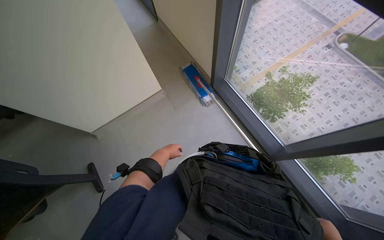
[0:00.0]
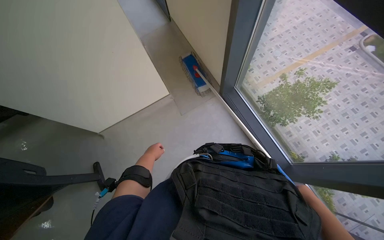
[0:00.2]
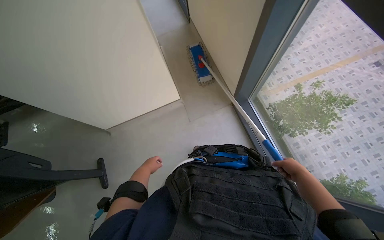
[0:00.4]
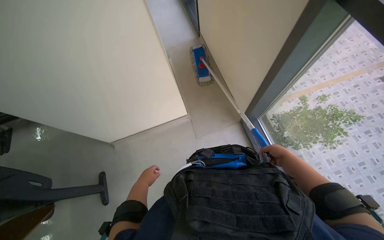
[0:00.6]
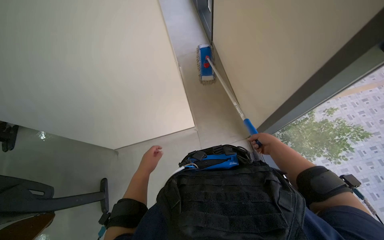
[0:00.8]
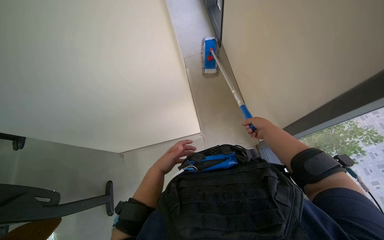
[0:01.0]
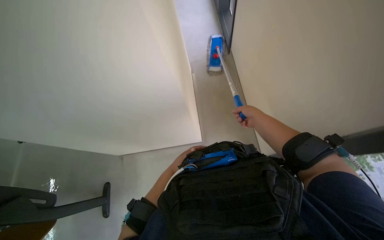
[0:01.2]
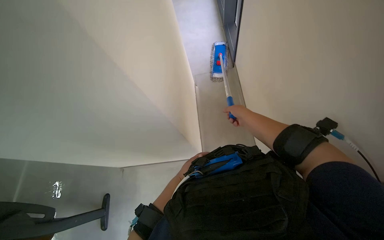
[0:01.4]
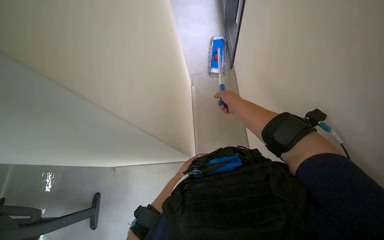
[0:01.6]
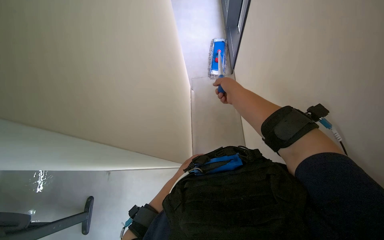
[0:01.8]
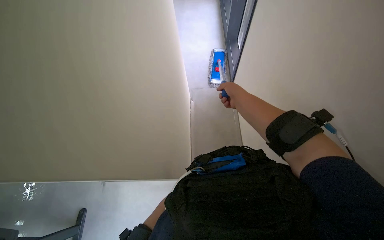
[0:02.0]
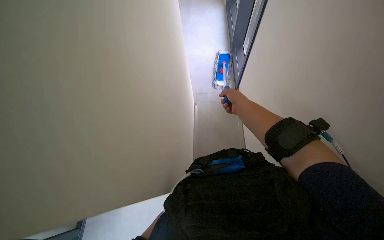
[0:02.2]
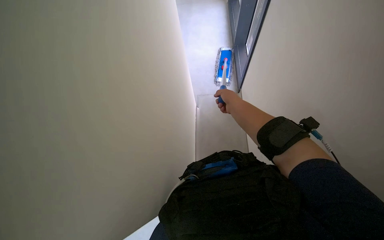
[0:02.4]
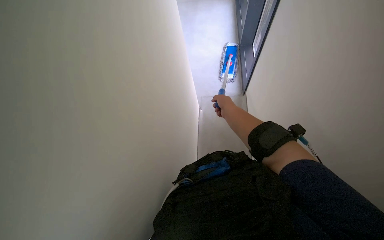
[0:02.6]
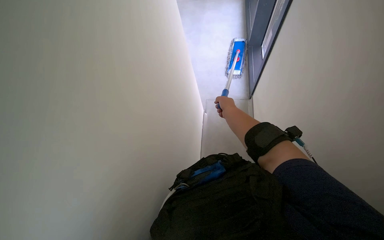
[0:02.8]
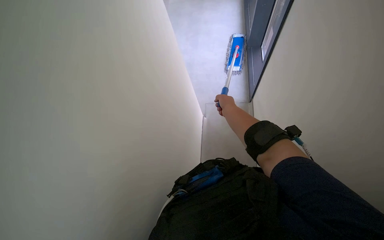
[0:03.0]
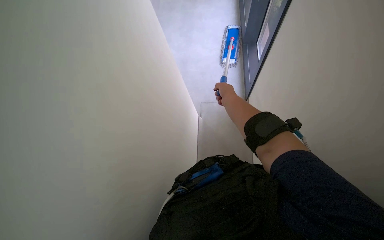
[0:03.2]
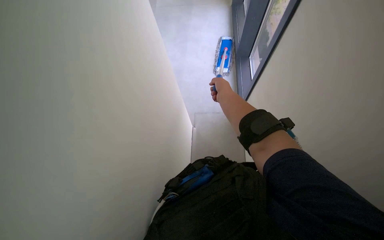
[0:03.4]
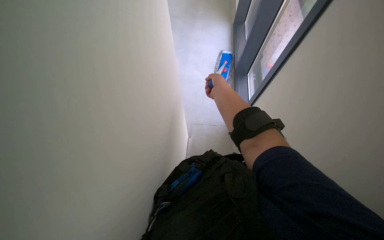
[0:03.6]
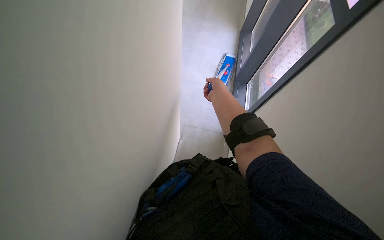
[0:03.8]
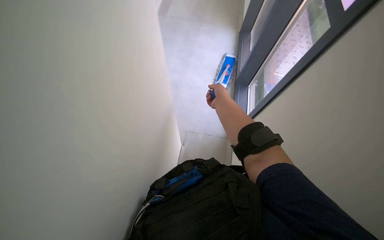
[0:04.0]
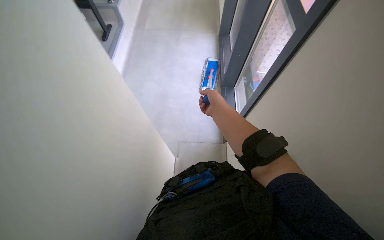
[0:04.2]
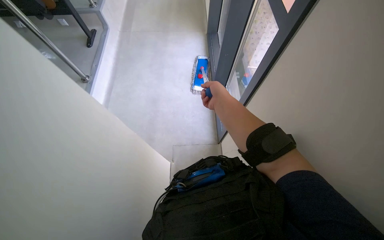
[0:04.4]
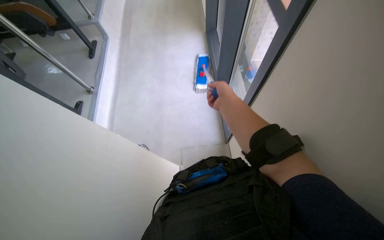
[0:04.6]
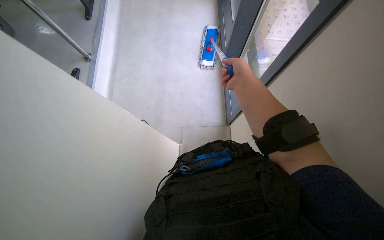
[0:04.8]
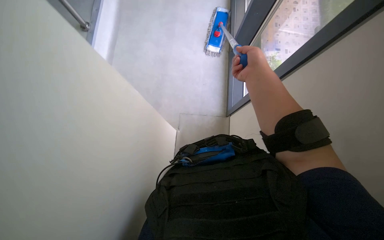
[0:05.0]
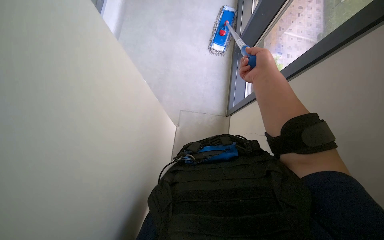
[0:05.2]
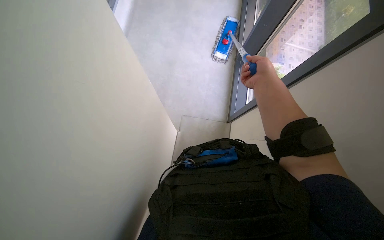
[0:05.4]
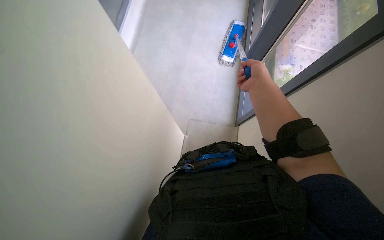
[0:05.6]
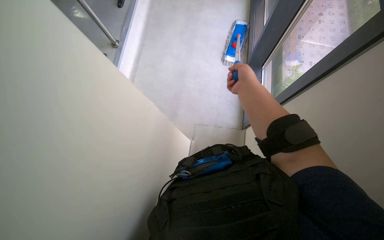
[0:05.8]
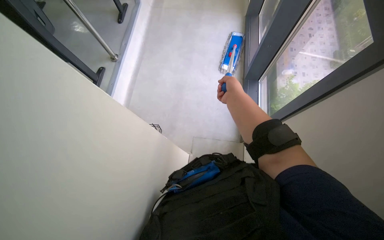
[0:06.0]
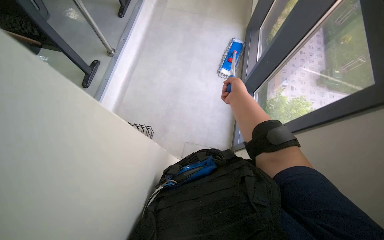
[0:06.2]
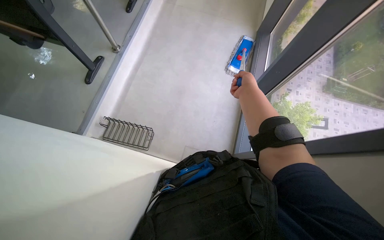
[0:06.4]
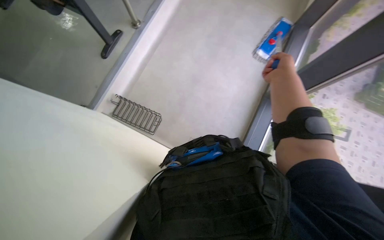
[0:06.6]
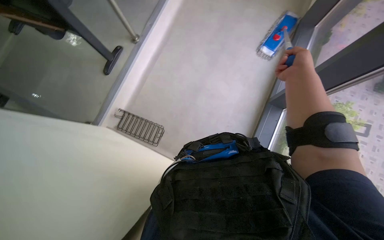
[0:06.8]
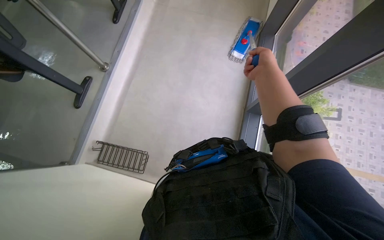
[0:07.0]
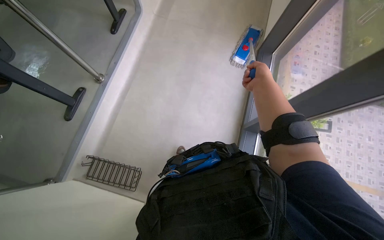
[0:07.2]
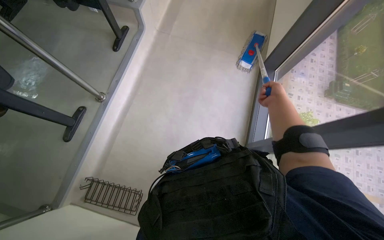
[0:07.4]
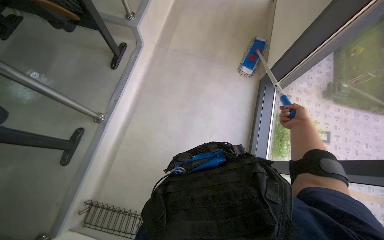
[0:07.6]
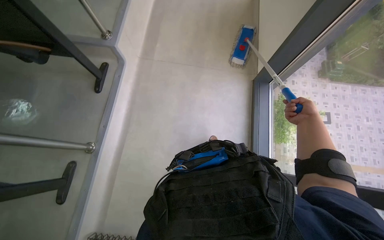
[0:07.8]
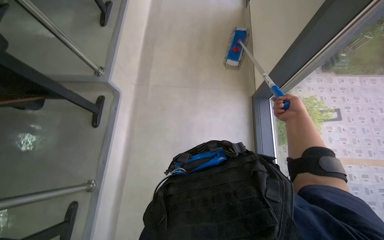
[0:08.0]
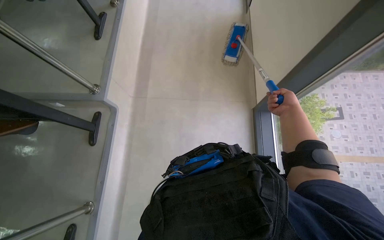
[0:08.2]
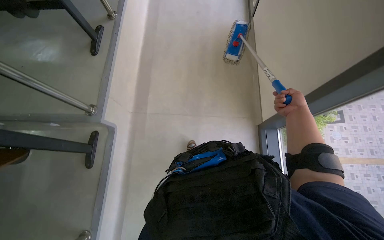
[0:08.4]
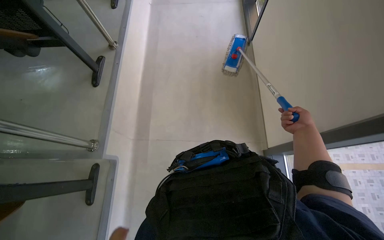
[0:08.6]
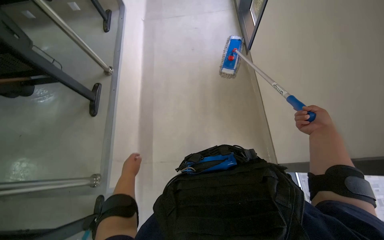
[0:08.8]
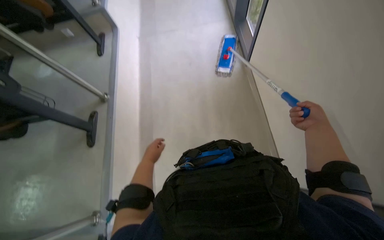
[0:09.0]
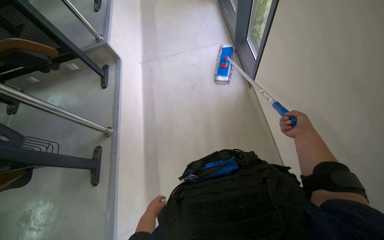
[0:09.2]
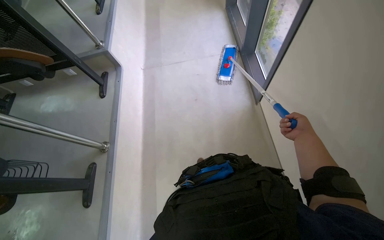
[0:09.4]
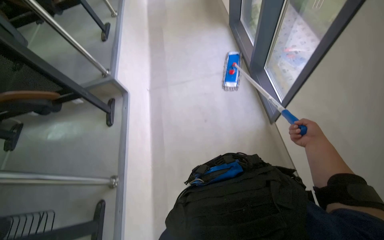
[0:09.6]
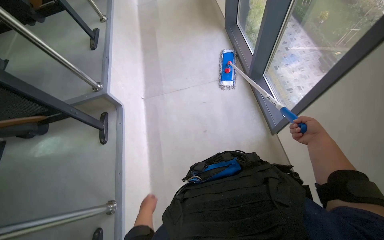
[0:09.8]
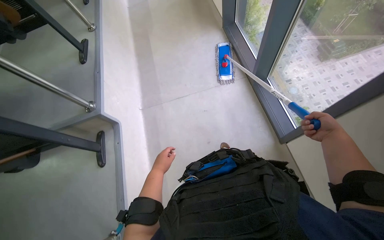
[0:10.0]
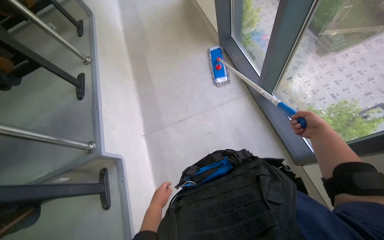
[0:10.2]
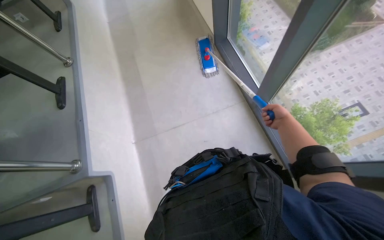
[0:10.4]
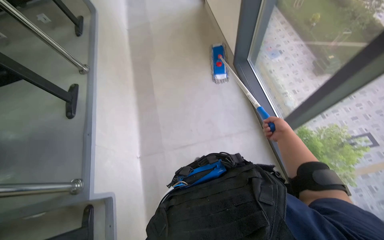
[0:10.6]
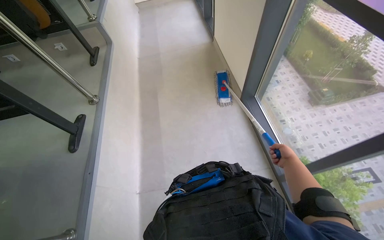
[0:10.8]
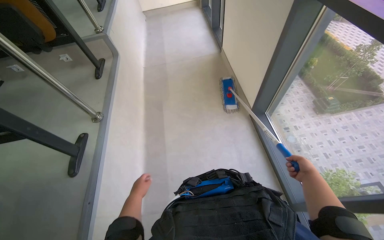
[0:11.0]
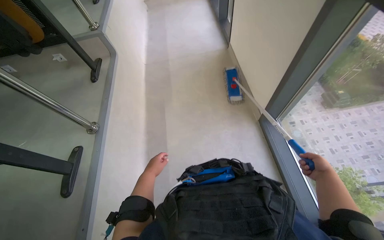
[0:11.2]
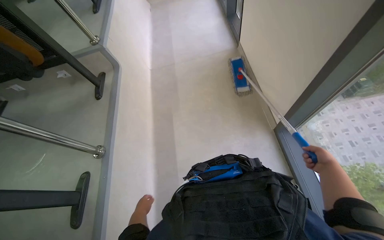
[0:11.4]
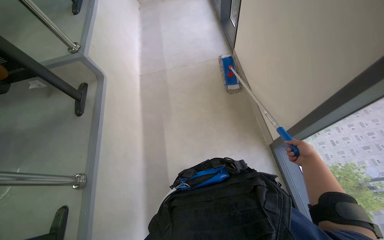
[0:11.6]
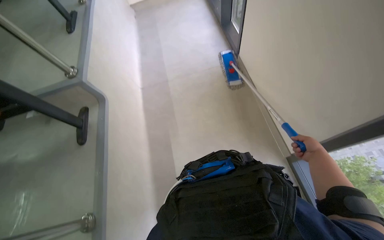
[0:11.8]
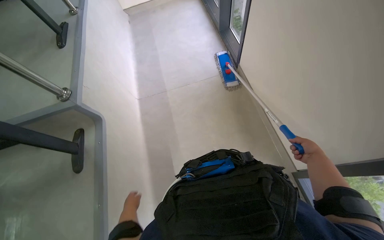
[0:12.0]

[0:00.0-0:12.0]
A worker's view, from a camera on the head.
Job: mopping floor.
The whole recording: Mopping classroom floor. The worker mops the classroom floor, occasionally adjusting the mop and moving the cleaning cart.
0:00.0 to 0:01.6: The wearer moves approximately 50 cm.
0:06.0 to 0:07.6: The camera travels about 40 cm.
0:07.6 to 0:09.0: The camera travels approximately 1 m. Everything in view rotates roughly 30 degrees counterclockwise.
0:09.0 to 0:10.4: The camera is carried some 1 m.
0:10.4 to 0:12.0: The camera is carried some 90 cm.

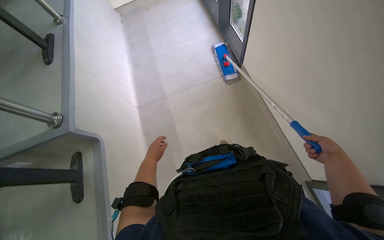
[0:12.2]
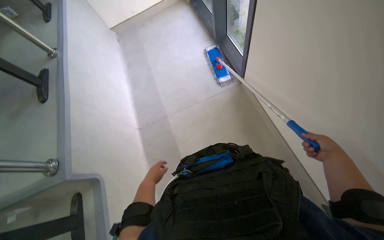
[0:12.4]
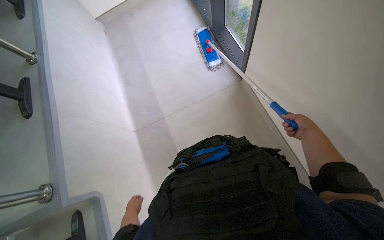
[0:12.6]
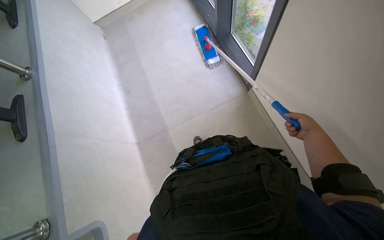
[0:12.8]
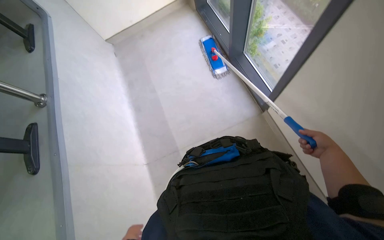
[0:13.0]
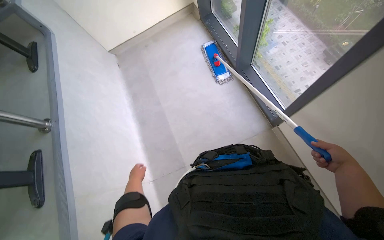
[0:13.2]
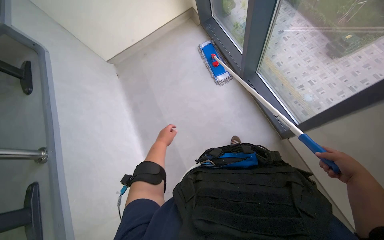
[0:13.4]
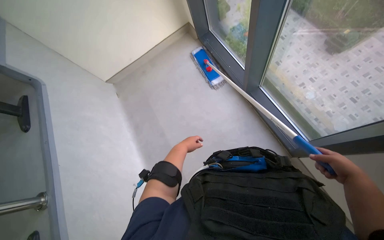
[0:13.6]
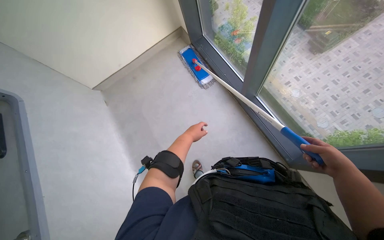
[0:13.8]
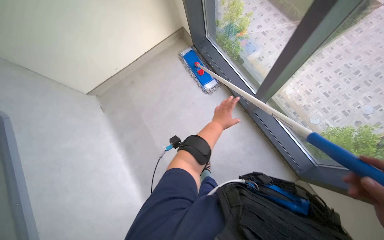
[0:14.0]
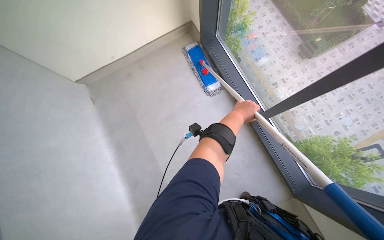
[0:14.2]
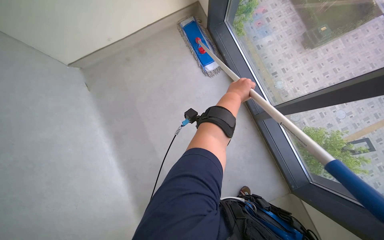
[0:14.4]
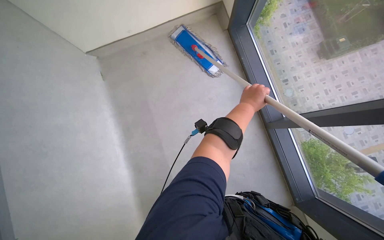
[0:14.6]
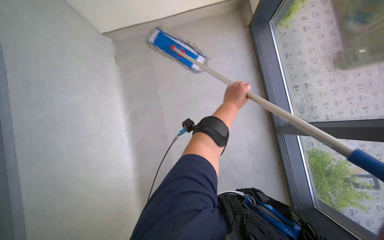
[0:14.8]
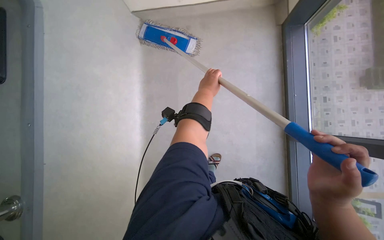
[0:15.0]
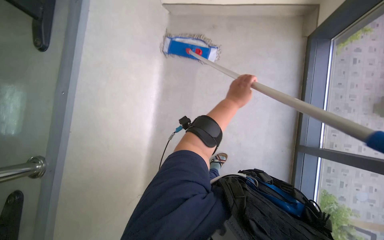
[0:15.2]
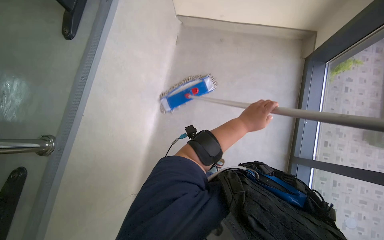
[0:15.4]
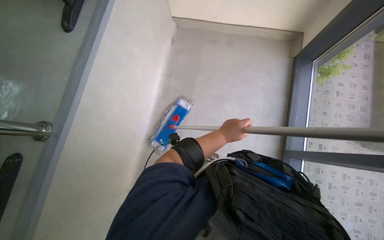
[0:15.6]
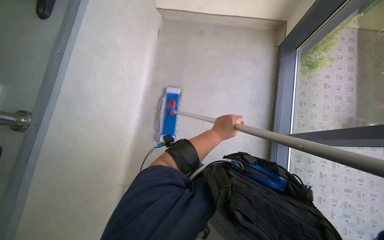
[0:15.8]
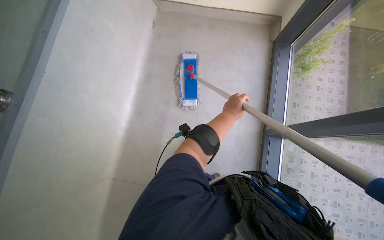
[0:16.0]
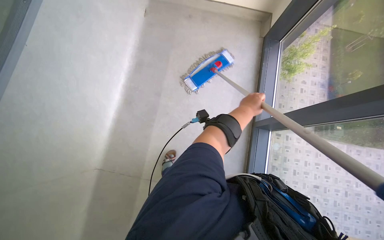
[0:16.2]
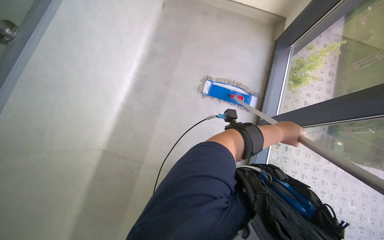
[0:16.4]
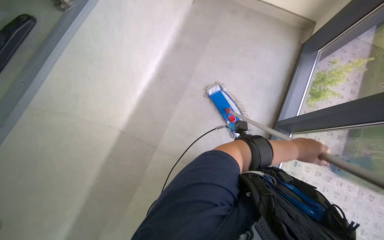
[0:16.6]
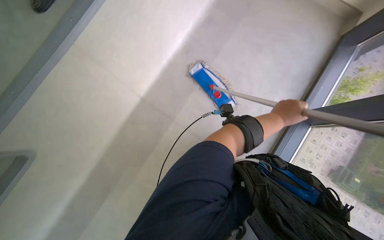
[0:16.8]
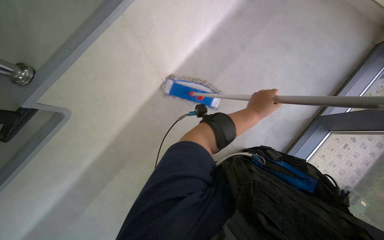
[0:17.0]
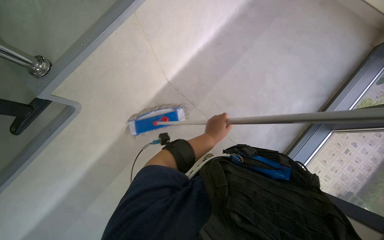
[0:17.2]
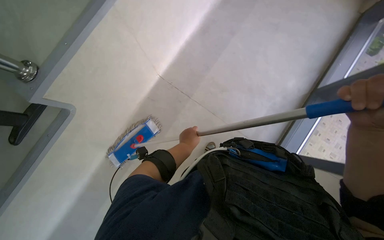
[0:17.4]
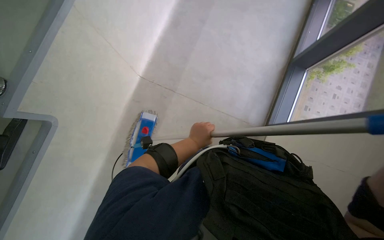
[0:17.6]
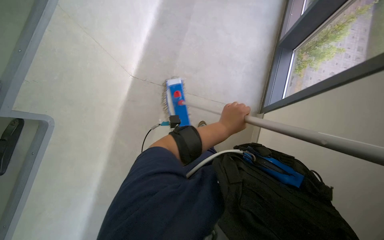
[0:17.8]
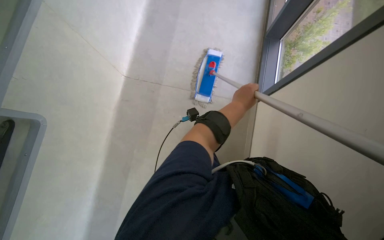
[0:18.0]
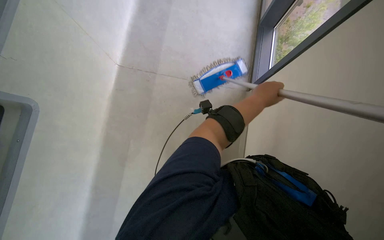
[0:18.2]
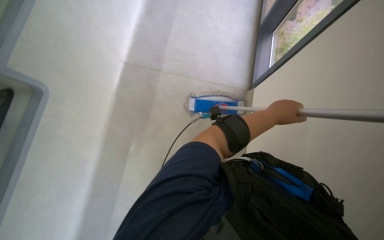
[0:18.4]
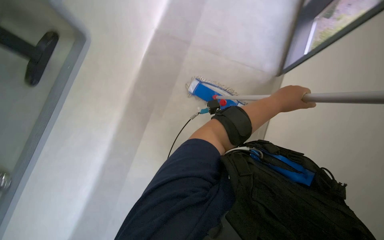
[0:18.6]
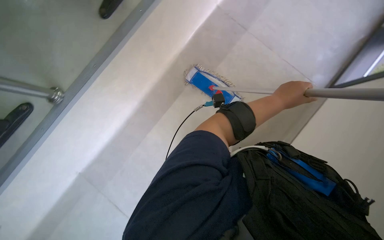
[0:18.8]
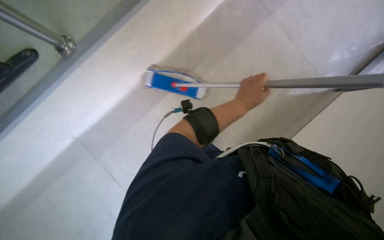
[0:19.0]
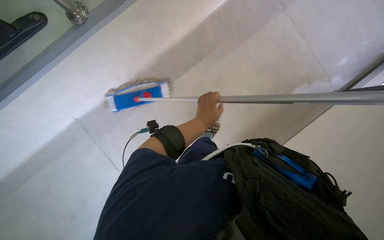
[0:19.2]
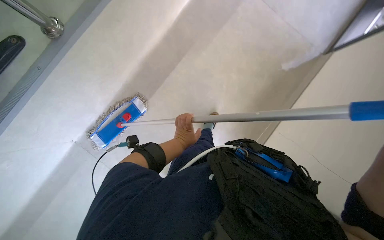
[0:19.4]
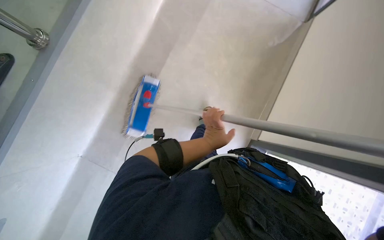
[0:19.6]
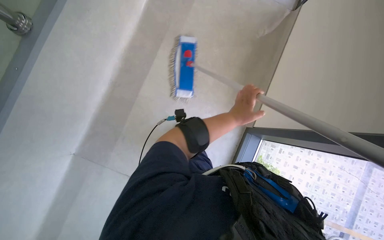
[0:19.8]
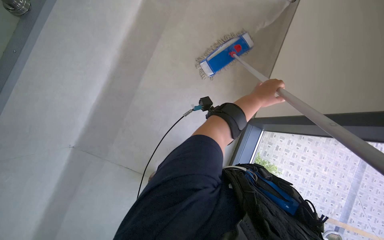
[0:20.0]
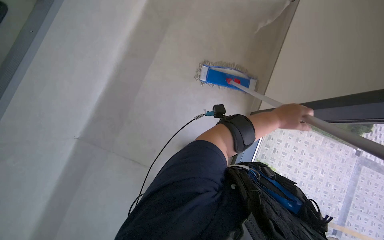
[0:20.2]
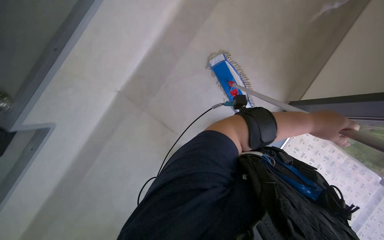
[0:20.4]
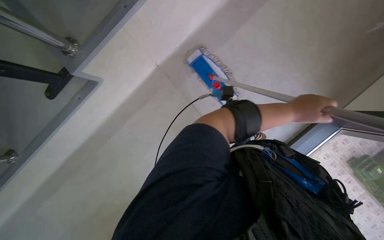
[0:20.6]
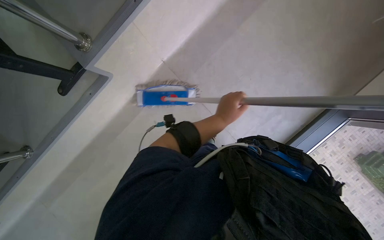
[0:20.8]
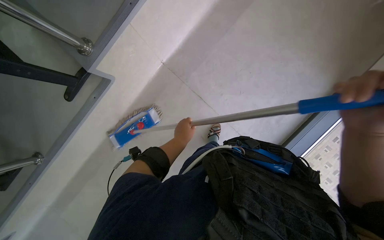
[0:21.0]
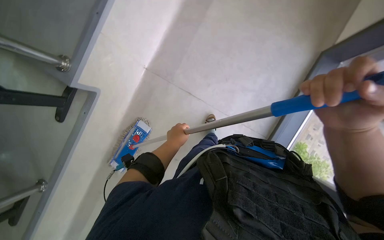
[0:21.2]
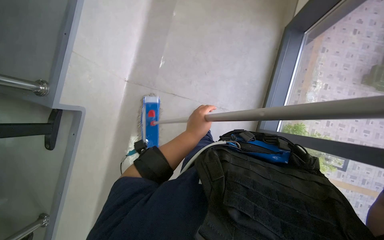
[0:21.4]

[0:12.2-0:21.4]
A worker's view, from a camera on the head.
Job: mopping floor.
The whole recording: Mopping classroom floor. The worker mops the classroom floor, occasionally adjusting the mop and moving the cleaning cart.
0:16.8 to 0:18.4: The left hand goes to the left and returns, some 20 cm each way.
0:18.4 to 0:19.8: The wearer looks some 30 degrees further to the left. The wearer looks roughly 15 degrees further downward.
0:19.8 to 0:21.4: The left hand moves left and right over about 40 cm, changing direction 2 times.
